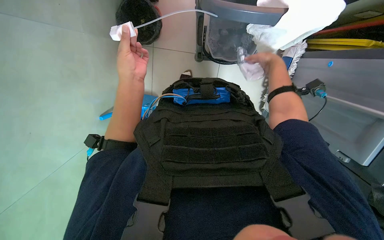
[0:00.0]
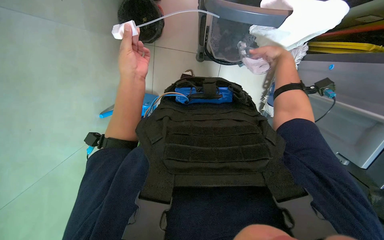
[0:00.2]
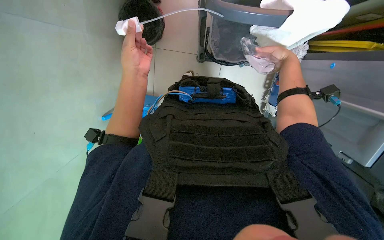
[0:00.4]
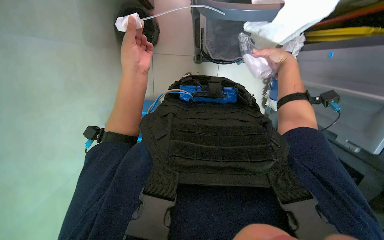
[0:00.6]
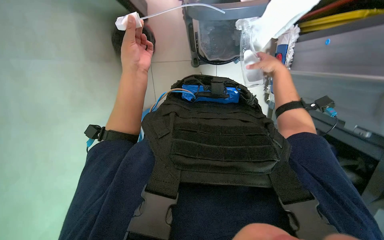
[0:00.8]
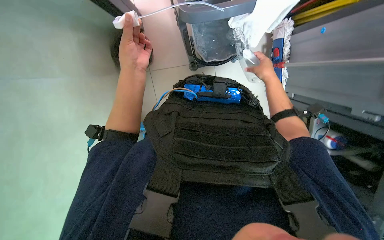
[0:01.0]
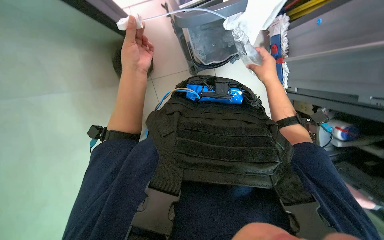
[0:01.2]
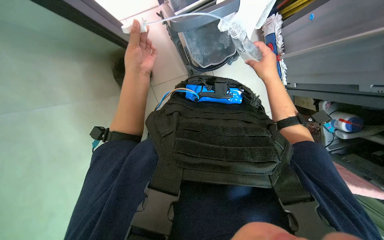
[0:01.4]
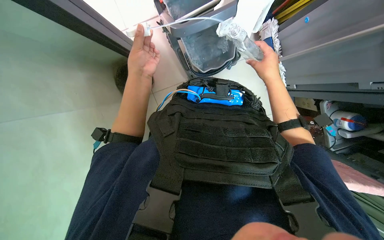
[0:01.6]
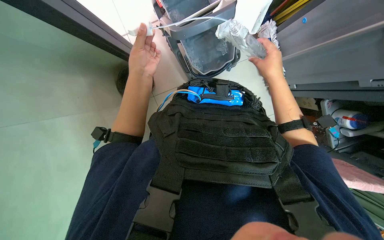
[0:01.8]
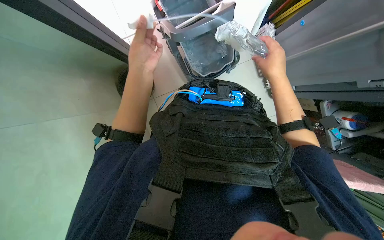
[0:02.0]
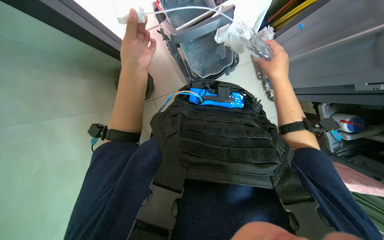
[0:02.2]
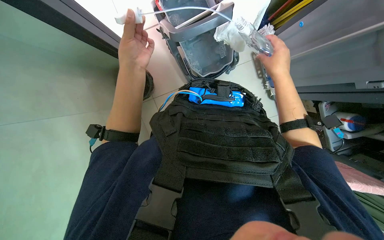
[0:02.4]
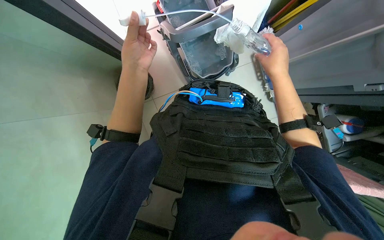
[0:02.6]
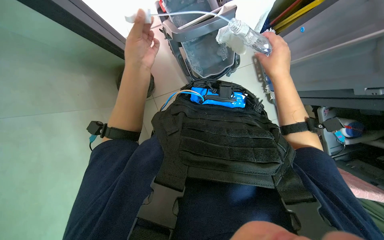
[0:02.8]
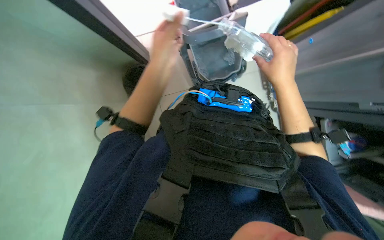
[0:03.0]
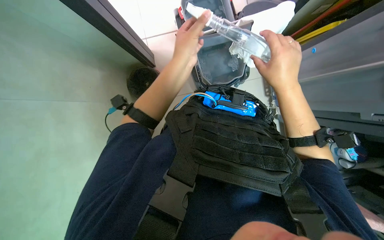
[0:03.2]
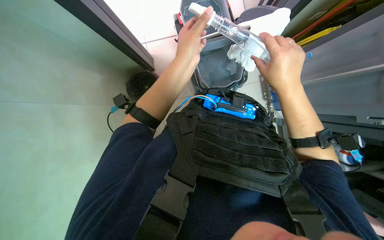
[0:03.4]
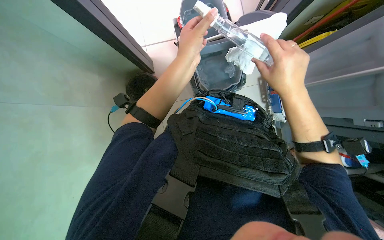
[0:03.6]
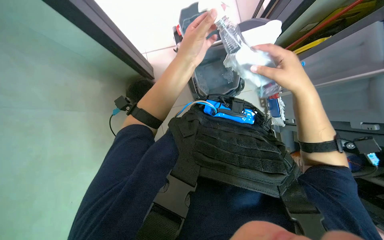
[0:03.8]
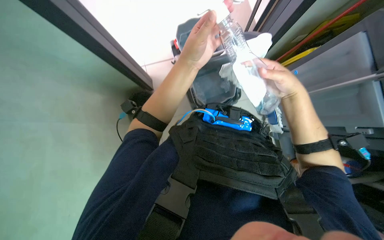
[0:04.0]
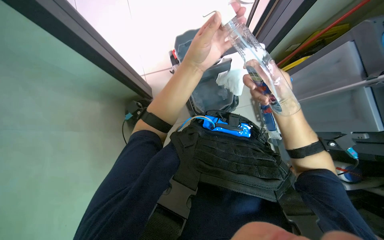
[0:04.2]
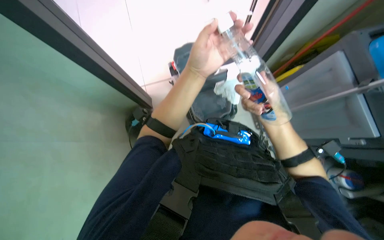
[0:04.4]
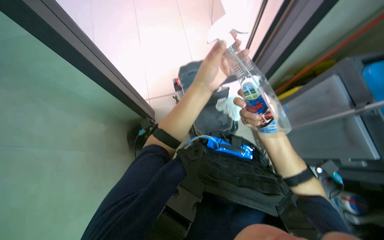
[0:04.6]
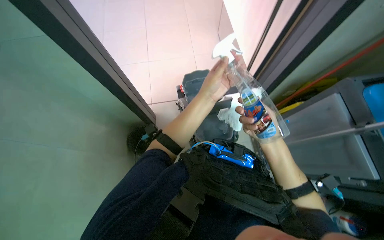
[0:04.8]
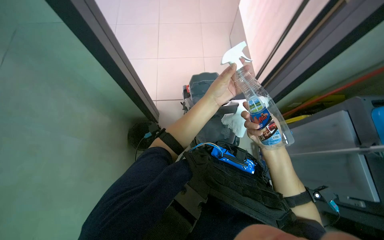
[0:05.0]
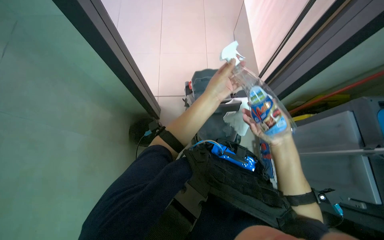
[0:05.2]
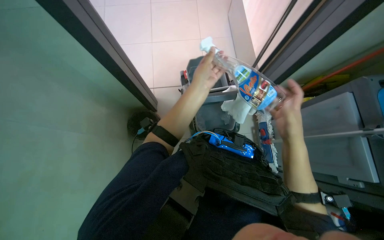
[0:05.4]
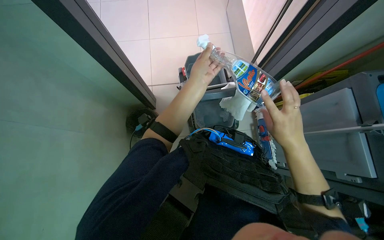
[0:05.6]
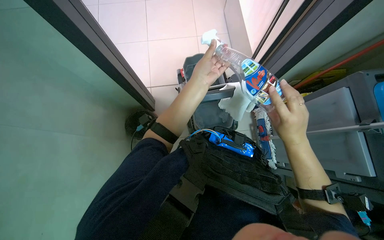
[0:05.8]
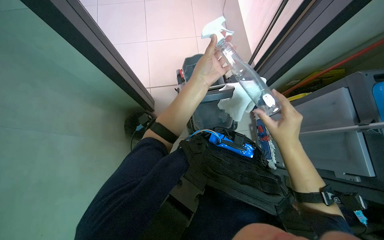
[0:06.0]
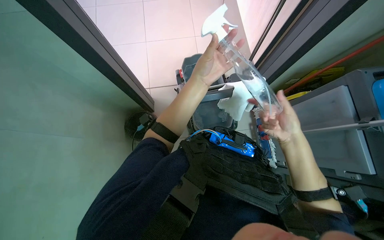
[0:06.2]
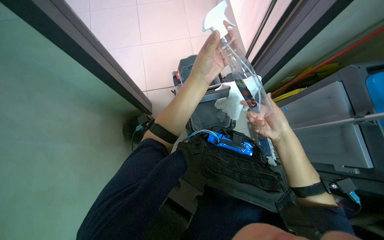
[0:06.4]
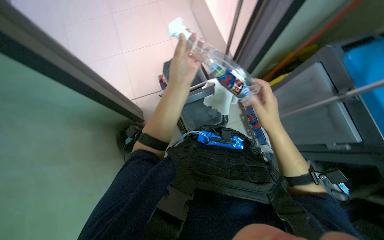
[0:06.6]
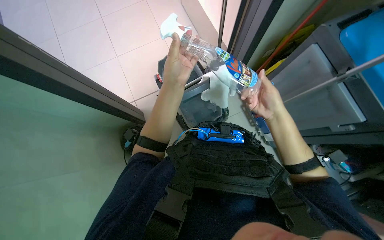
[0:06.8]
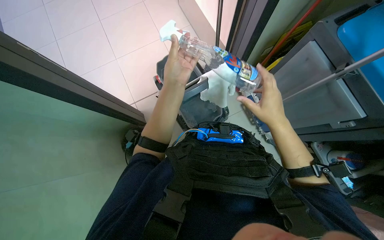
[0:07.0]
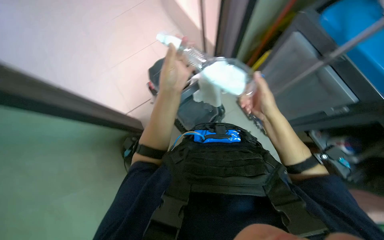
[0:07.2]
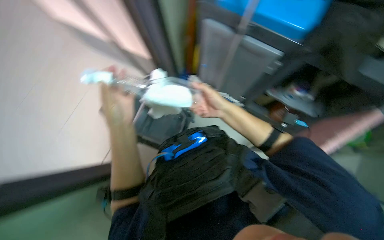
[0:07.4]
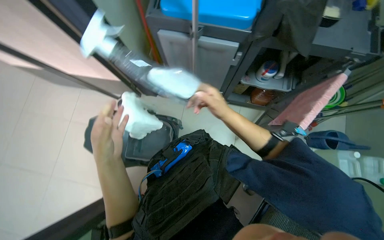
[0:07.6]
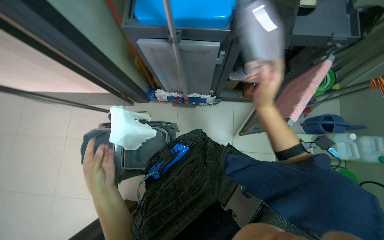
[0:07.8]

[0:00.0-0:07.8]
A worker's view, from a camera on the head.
Job: preparing cleaning supplies.
The whole recording: Preparing cleaning equipment. The worker gathers and arranges various cleaning tools and buckets on a cart, filling them with water and solution.
0:00.0 to 0:01.6: The hands work in one place, with small movements.
0:01.6 to 0:03.2: The right hand shifts roughly 10 cm nearer to the camera.
0:03.2 to 0:04.6: The wearer looks approximately 25 degrees further upward.
0:04.6 to 0:06.2: The hands stay close to where they were, moving slightly.
0:06.2 to 0:07.8: The head turns to the right by approximately 75 degrees.

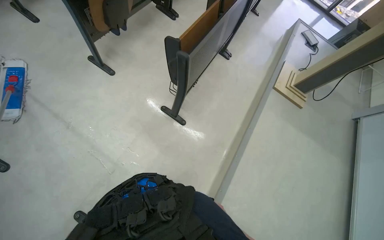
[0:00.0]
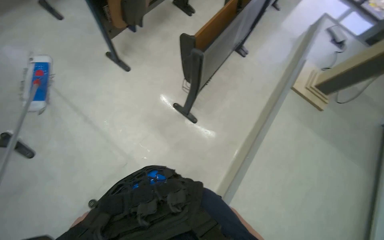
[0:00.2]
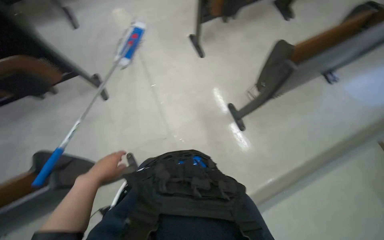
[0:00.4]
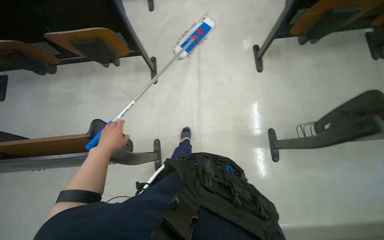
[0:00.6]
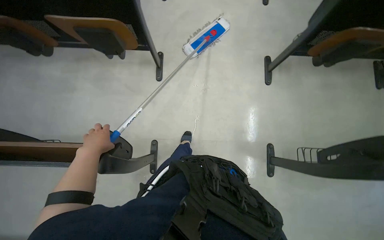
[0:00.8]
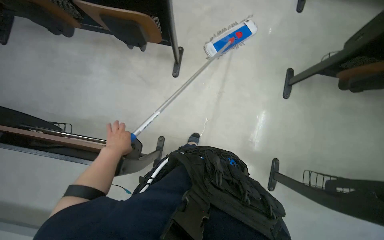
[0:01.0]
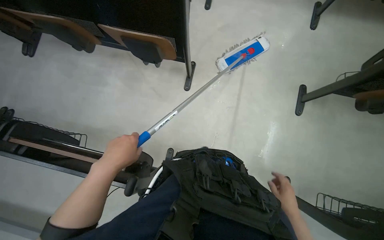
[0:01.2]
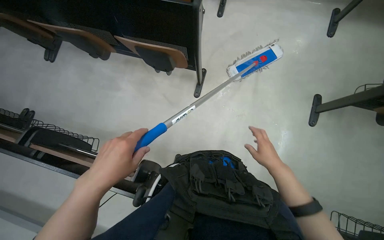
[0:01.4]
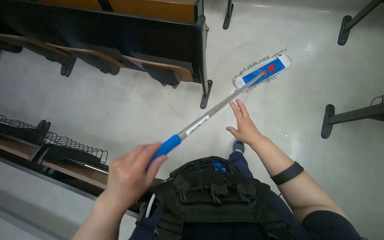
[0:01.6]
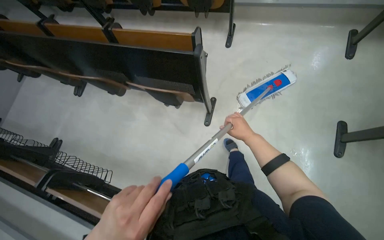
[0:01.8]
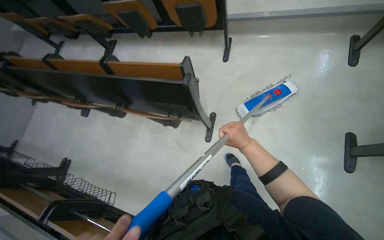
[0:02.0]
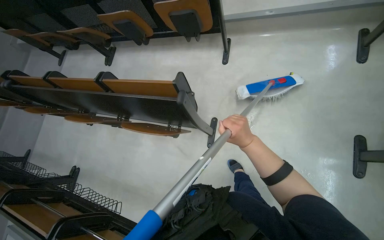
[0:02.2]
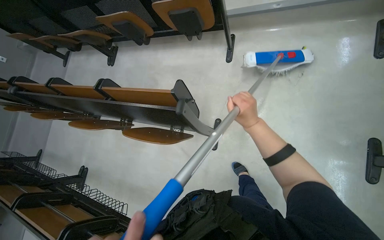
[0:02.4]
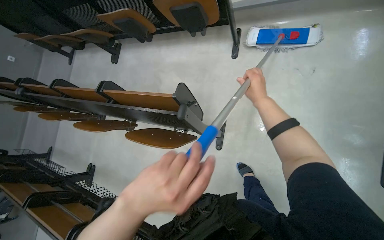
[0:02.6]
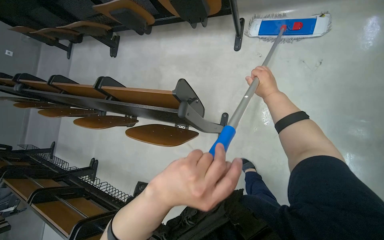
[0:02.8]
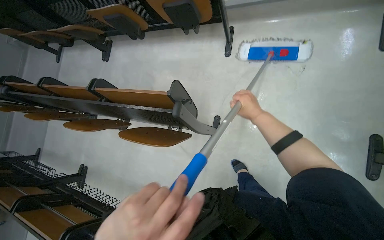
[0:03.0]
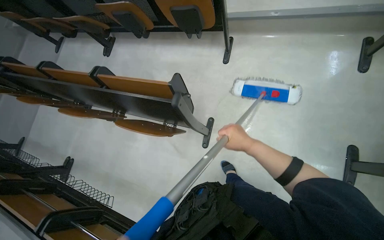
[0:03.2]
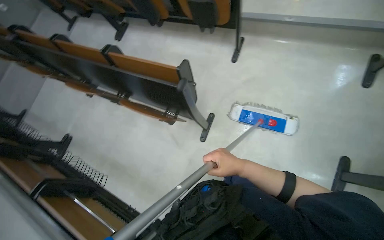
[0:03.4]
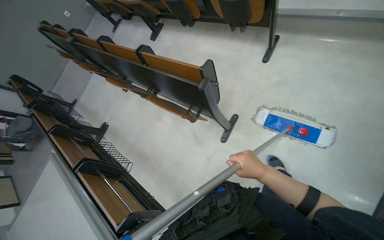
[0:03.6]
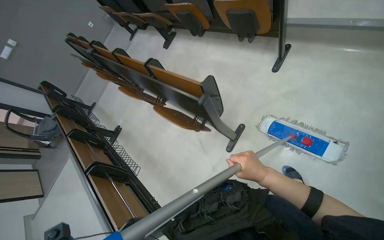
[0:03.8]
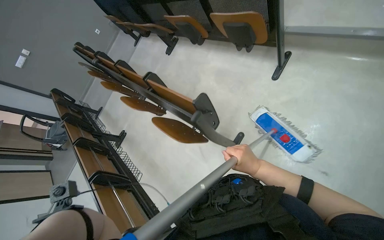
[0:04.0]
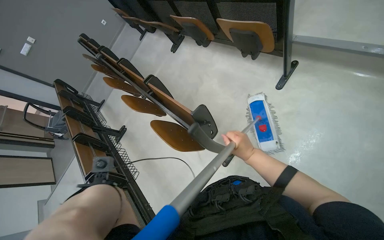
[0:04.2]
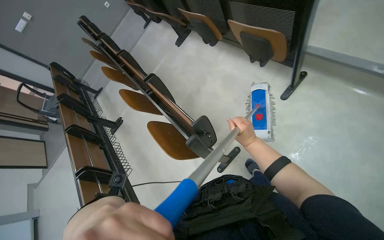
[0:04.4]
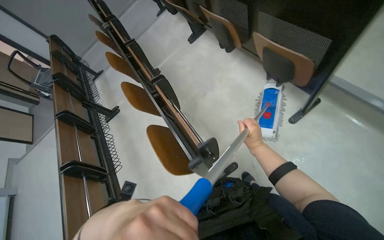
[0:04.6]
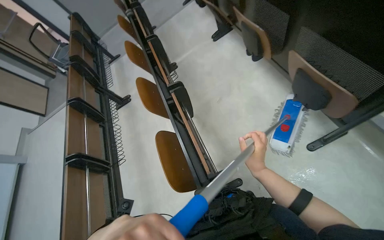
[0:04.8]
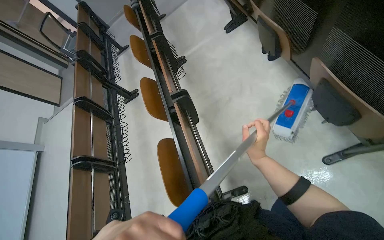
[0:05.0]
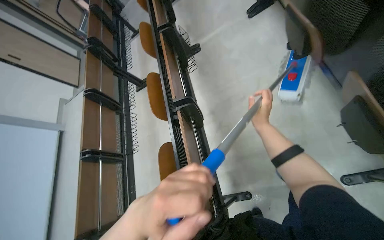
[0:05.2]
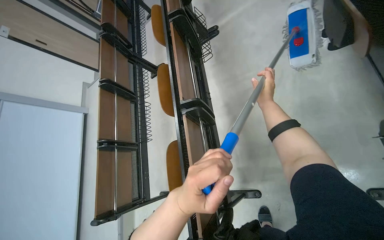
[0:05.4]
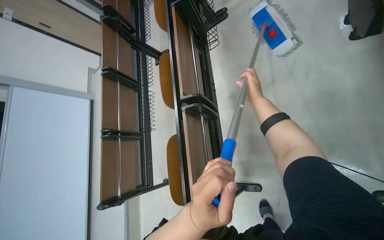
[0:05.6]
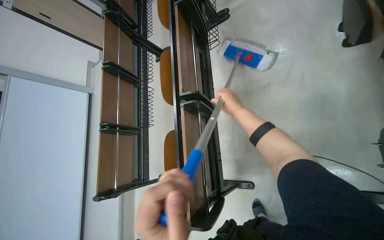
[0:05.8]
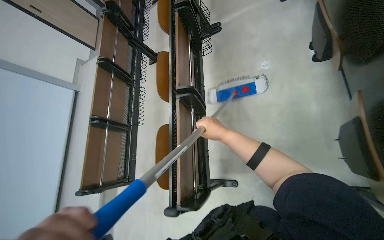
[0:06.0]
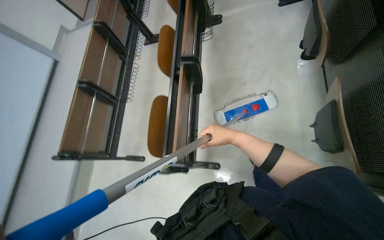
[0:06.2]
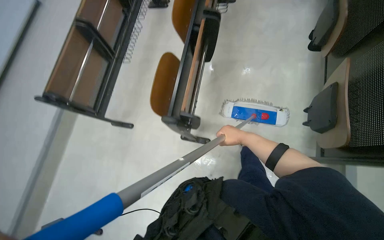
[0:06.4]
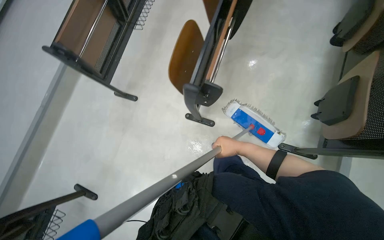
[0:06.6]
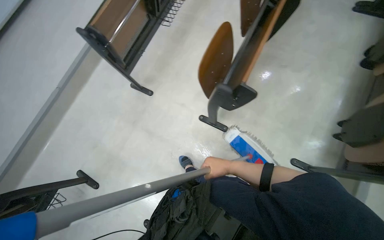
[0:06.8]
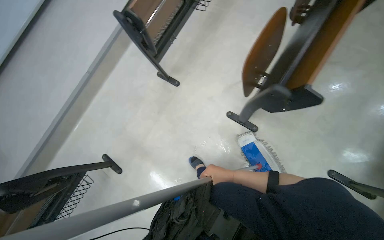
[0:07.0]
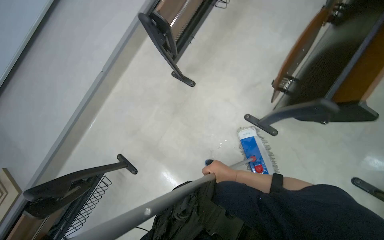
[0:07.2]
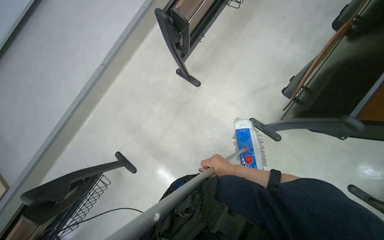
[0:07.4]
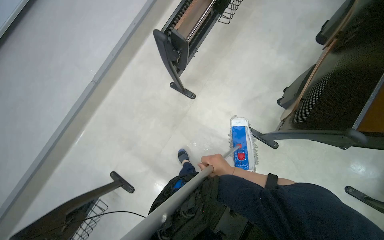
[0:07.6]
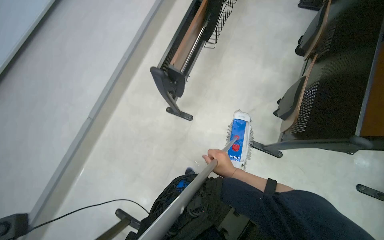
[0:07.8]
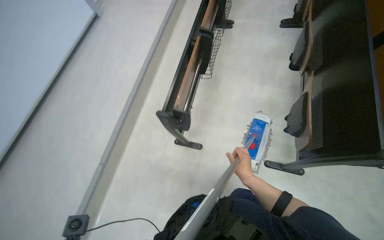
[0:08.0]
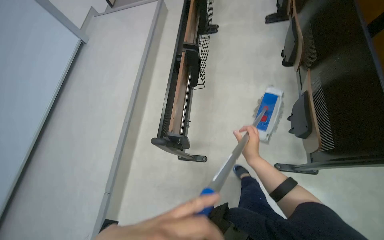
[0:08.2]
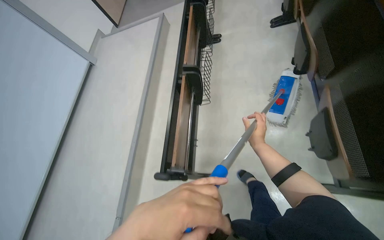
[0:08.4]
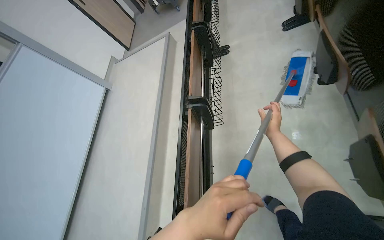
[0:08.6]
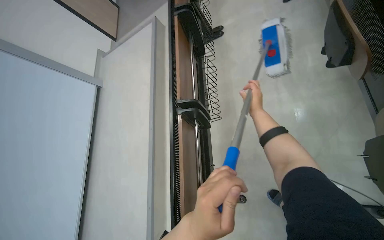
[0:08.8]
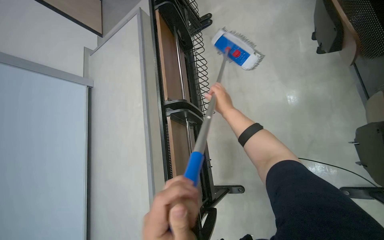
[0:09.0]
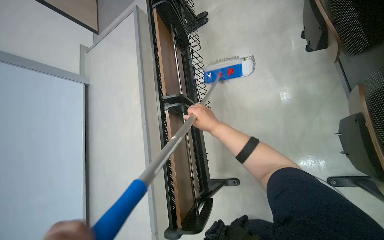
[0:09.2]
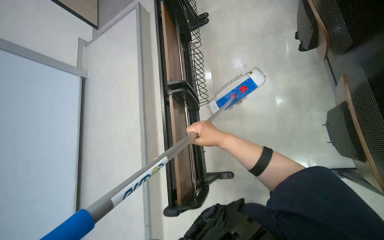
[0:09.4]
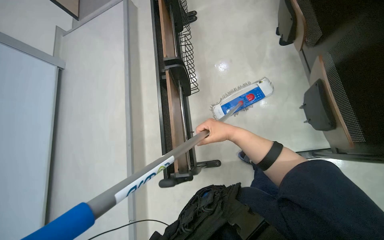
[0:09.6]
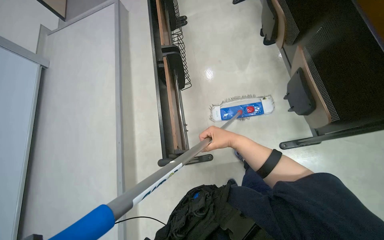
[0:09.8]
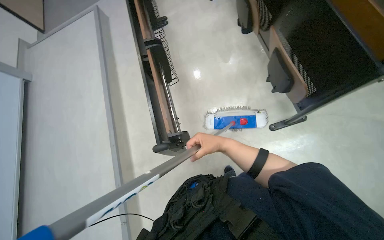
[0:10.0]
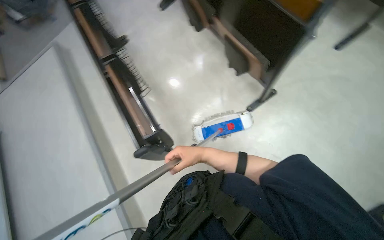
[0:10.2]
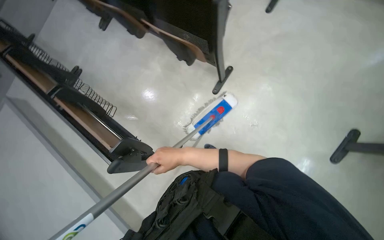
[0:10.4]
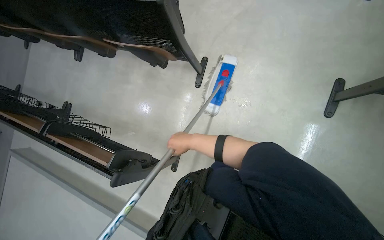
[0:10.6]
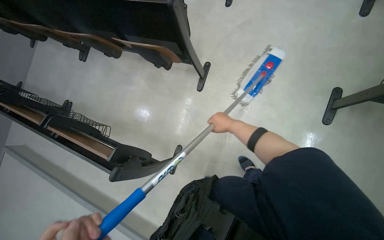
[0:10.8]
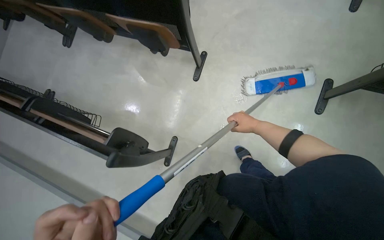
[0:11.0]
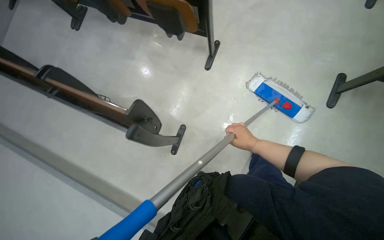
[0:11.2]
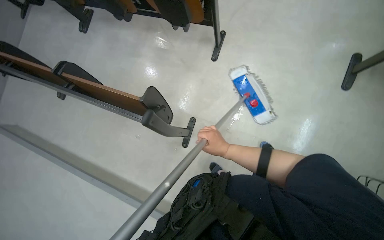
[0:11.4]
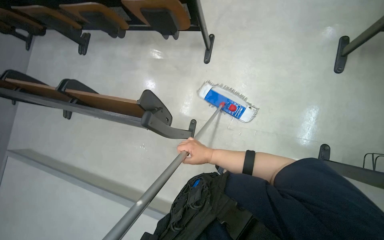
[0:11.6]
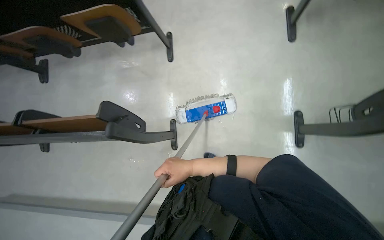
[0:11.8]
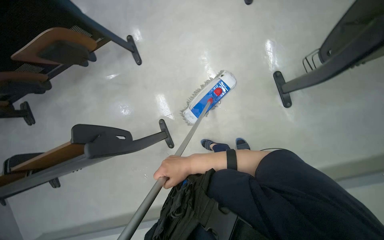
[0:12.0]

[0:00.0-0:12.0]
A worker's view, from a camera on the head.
Job: sweeping floor.
The whole recording: Cleaning floor with brush. The worker cleans the floor using a long-handled brush.
0:00.0 to 0:01.6: The head travels some 50 cm. The wearer looks some 80 degrees further to the left.
0:01.6 to 0:03.0: The camera travels approximately 50 cm.
0:03.0 to 0:04.4: The wearer looks roughly 35 degrees further to the left.
0:04.4 to 0:06.0: The wearer moves about 70 cm. The wearer looks about 35 degrees further to the left. The view tips downward by some 25 degrees.
0:06.0 to 0:07.6: The head travels some 1 m. The view pans to the right by roughly 15 degrees. The wearer looks some 15 degrees further downward. The scene rotates clockwise by about 40 degrees.
0:07.6 to 0:09.0: The camera is carried about 70 cm. The scene rotates counterclockwise by approximately 45 degrees.
0:09.0 to 0:10.4: The camera is carried about 70 cm. The head turns to the right by roughly 50 degrees.
0:10.4 to 0:12.0: The head travels some 40 cm. Everything in view rotates roughly 40 degrees counterclockwise.
